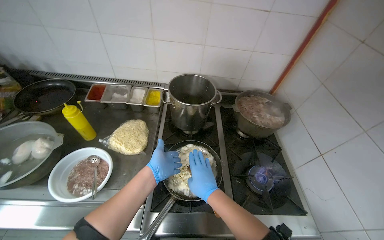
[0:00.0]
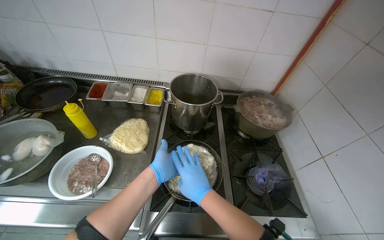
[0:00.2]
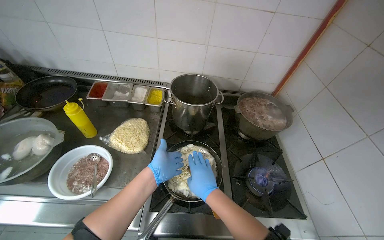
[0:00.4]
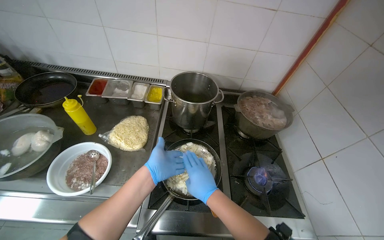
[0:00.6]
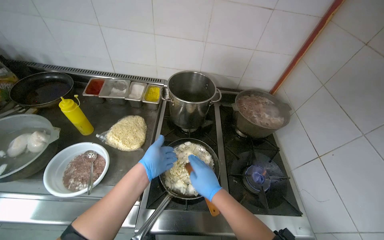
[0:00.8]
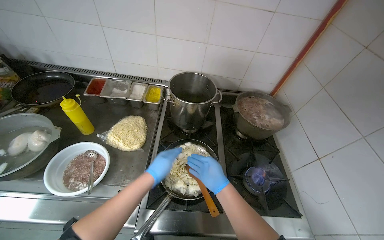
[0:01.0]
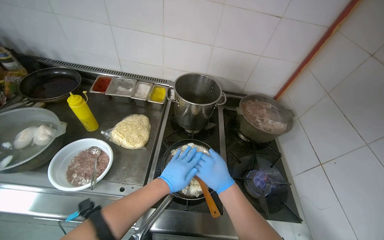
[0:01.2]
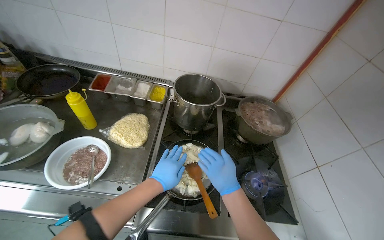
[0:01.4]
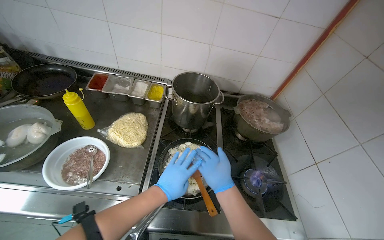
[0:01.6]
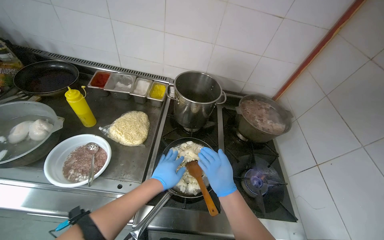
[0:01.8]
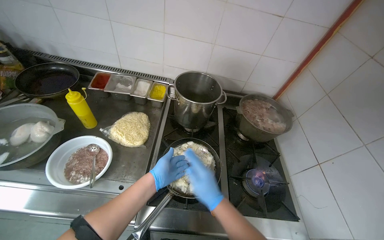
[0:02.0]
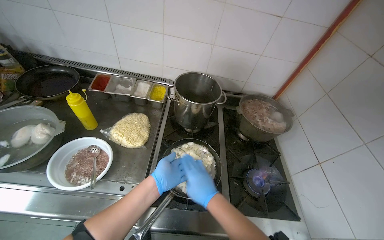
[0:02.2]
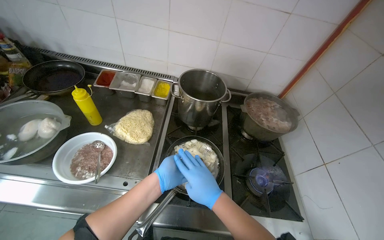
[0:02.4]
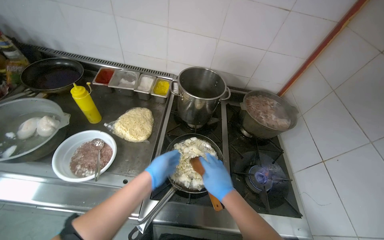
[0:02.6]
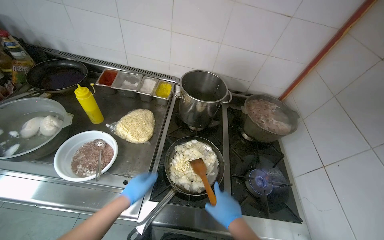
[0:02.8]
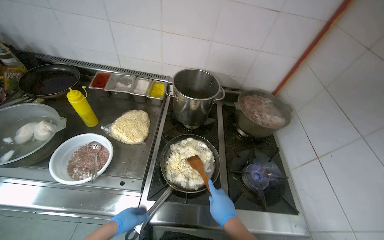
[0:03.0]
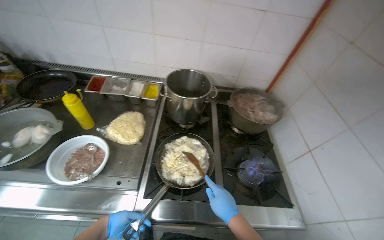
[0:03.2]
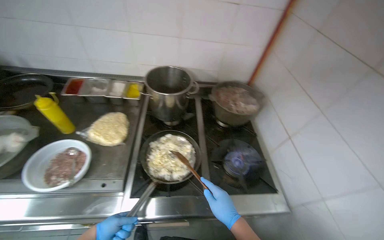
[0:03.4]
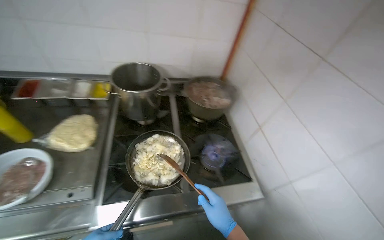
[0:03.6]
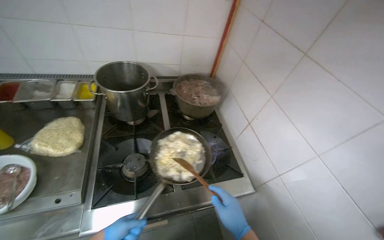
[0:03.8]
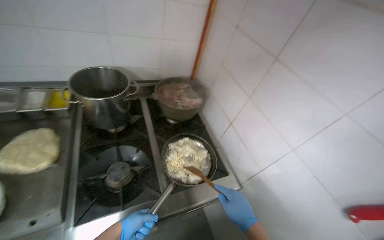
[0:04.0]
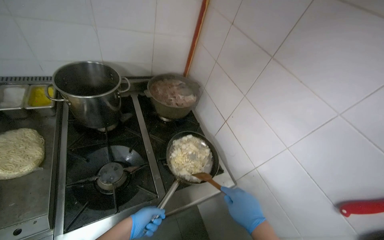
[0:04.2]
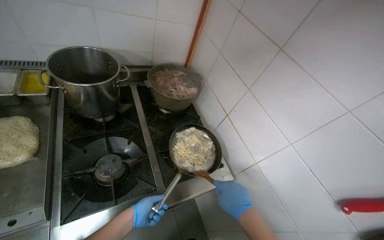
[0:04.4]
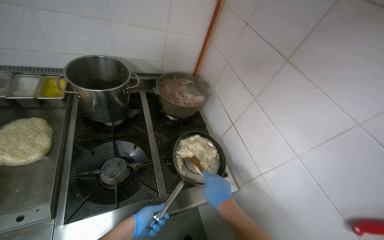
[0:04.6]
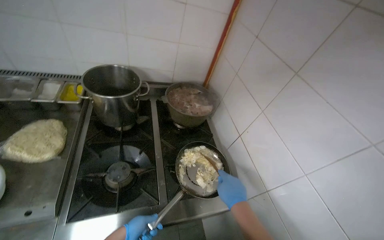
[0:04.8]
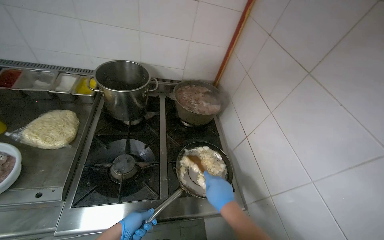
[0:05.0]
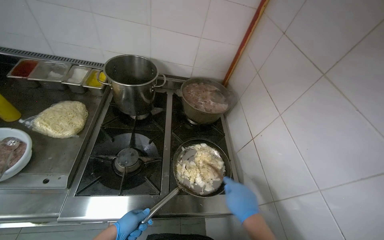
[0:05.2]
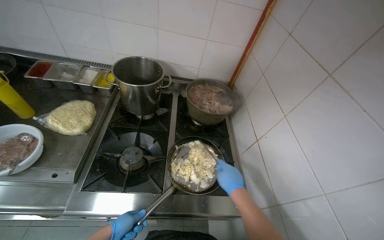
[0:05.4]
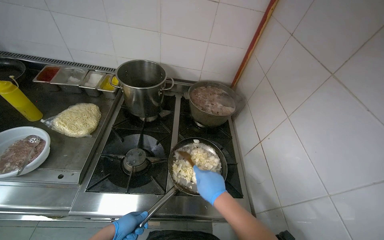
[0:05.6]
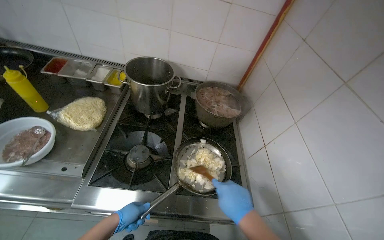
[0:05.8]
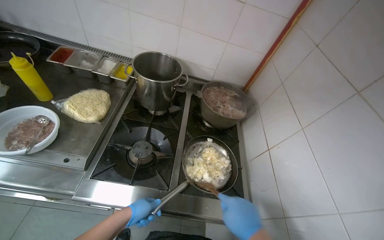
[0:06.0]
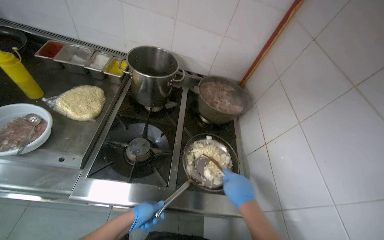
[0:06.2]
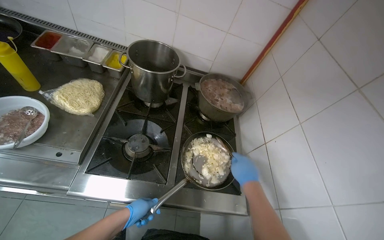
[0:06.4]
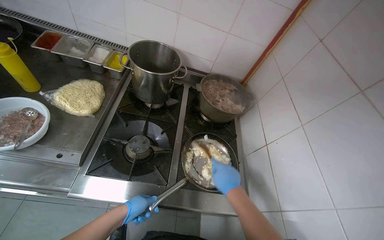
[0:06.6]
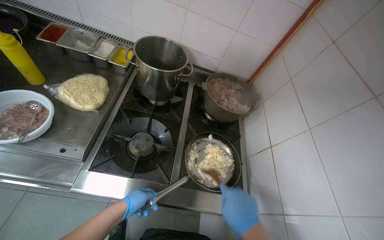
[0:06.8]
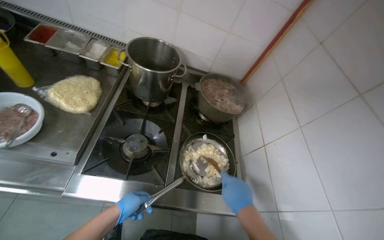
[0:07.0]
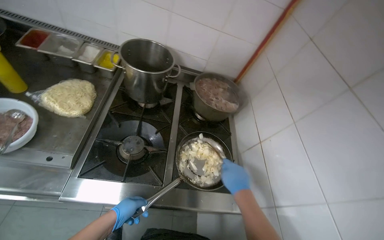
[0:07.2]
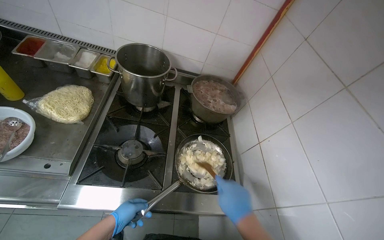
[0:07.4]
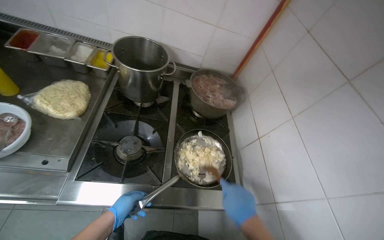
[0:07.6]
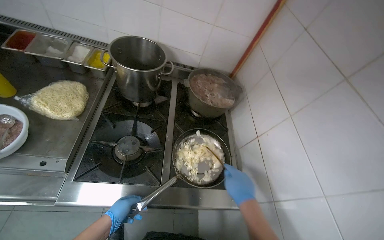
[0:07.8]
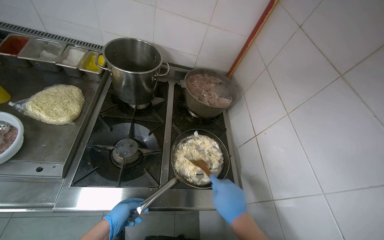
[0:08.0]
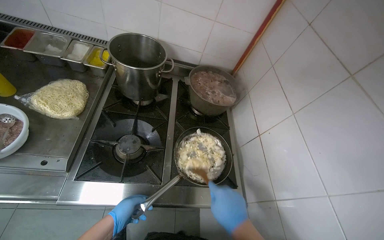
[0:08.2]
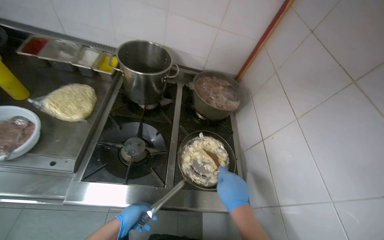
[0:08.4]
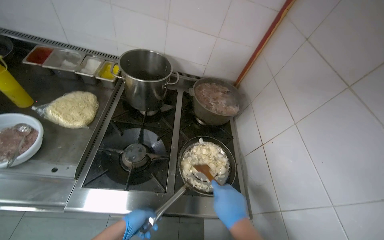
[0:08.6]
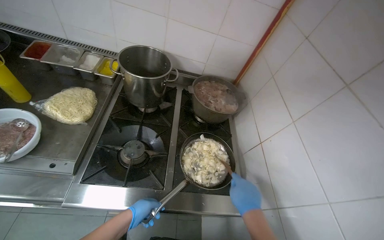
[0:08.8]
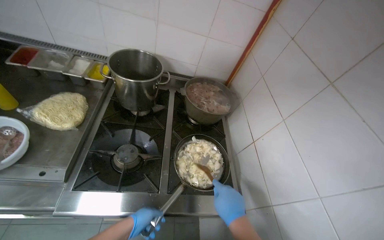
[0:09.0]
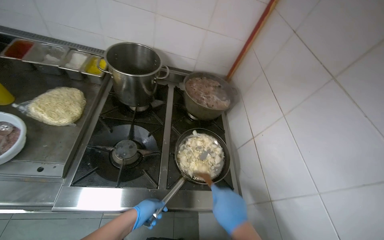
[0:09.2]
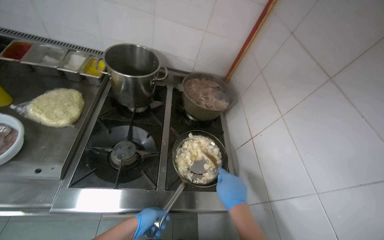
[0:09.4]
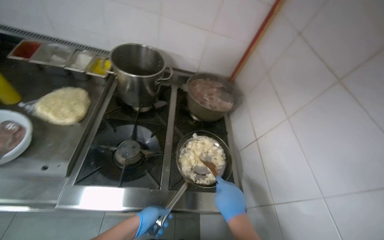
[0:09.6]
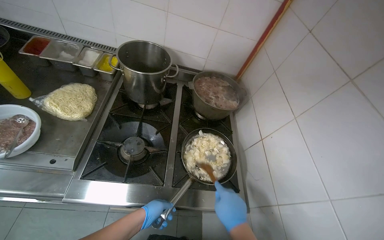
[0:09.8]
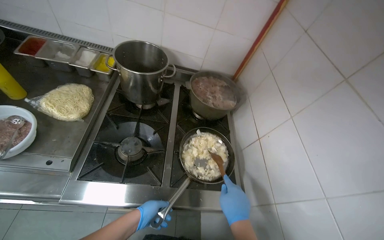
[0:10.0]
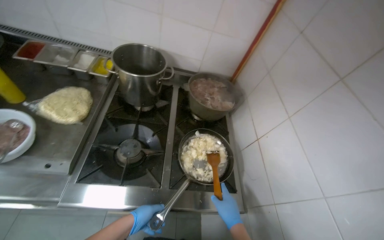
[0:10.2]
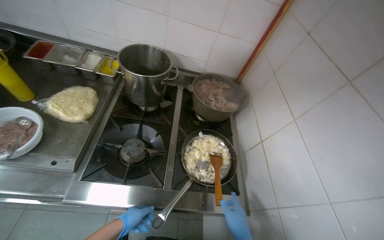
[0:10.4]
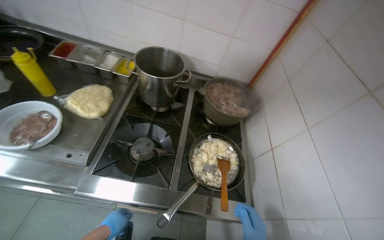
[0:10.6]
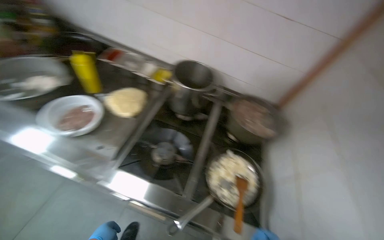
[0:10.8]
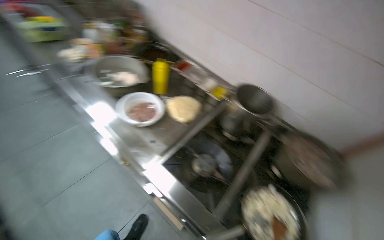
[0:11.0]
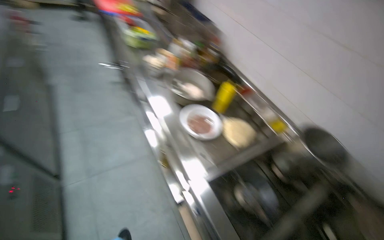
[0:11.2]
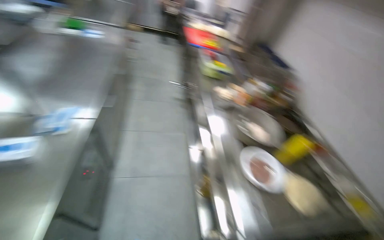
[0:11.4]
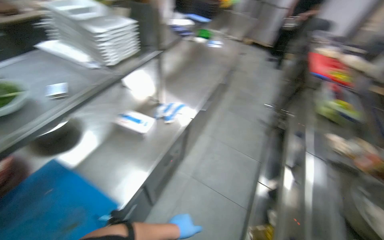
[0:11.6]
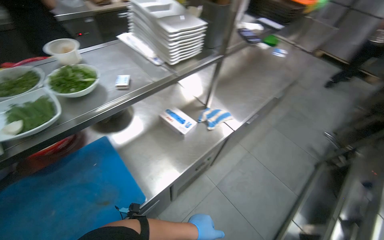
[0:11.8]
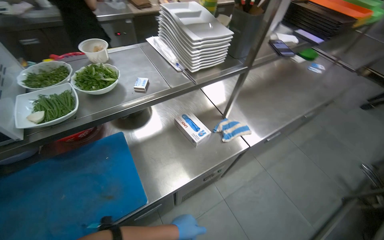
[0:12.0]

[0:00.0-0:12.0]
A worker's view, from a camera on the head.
Job: cooking food.
The whole recording: Adding and stirring meat in pan. The worker adds cooked meat to a pan and stirs it with other ingredients on the stove.
0:00.0 to 0:01.6: The left hand travels nearer to the camera by approximately 10 cm.
0:01.6 to 0:03.0: The left hand travels to the left and down the picture by approximately 20 cm, while the right hand goes some 10 cm down the picture.
0:03.0 to 0:04.4: The head turns to the right by roughly 30 degrees.
0:04.4 to 0:06.0: The head rotates approximately 30 degrees to the left.
0:06.0 to 0:07.6: The right hand swings nearer and farther, about 10 cm each way, with 2 reversals.
0:07.6 to 0:09.0: The hands stay close to where they were, moving slightly.
0:10.4 to 0:12.0: The camera is carried some 70 cm. The wearer's head swings about 145 degrees to the left. The wearer looks roughly 30 degrees further upward.

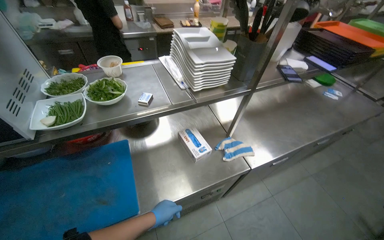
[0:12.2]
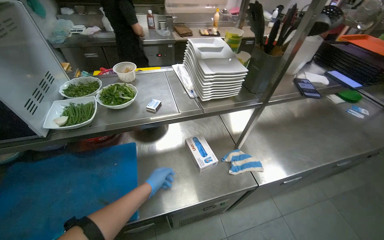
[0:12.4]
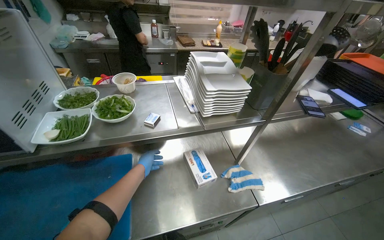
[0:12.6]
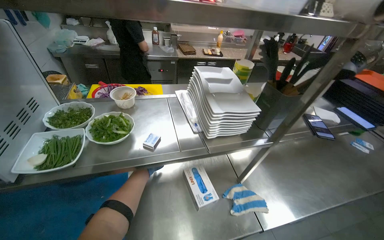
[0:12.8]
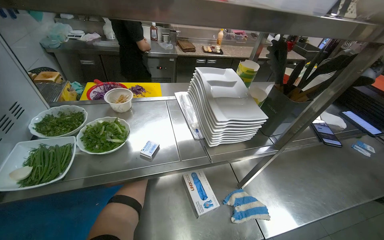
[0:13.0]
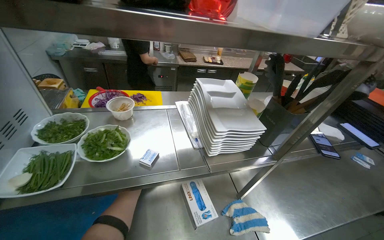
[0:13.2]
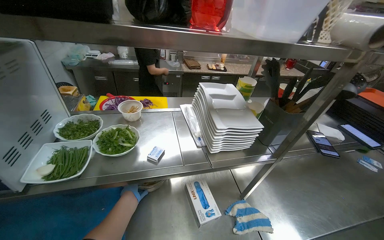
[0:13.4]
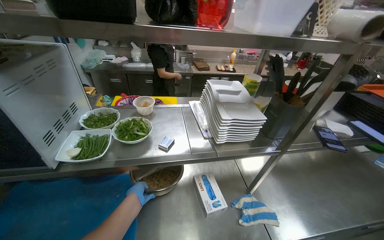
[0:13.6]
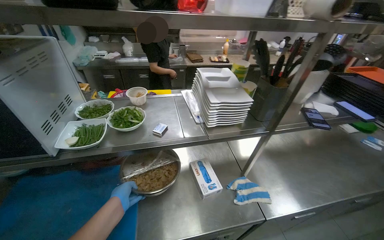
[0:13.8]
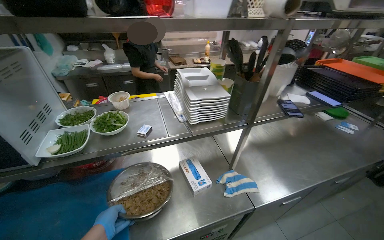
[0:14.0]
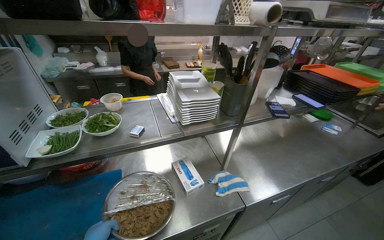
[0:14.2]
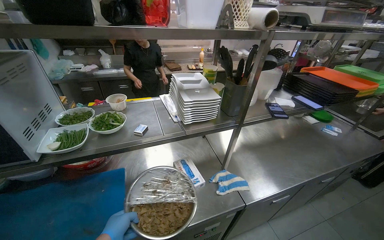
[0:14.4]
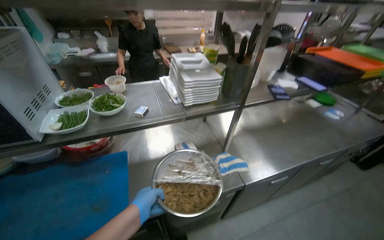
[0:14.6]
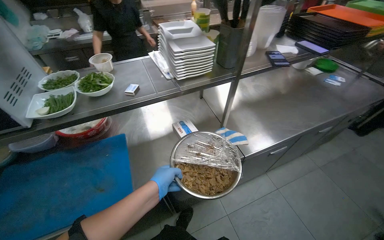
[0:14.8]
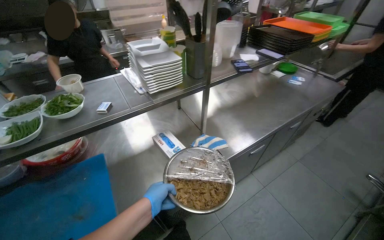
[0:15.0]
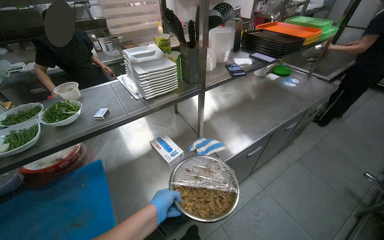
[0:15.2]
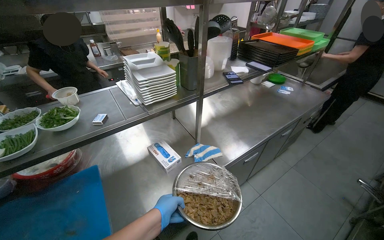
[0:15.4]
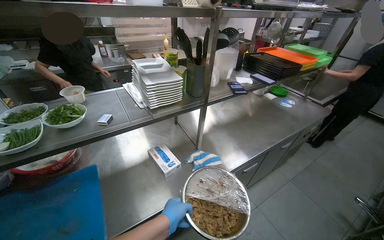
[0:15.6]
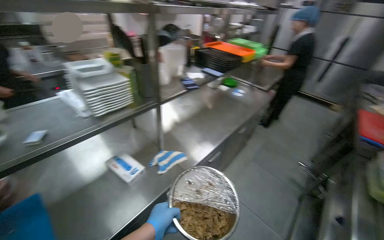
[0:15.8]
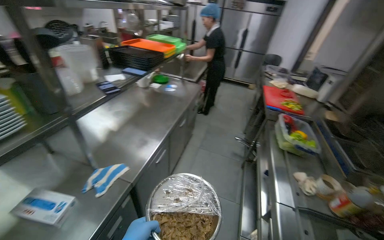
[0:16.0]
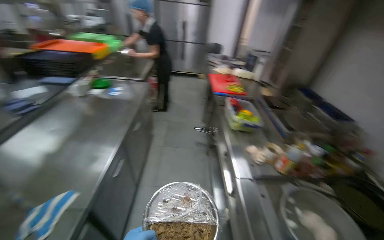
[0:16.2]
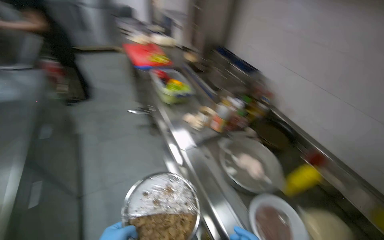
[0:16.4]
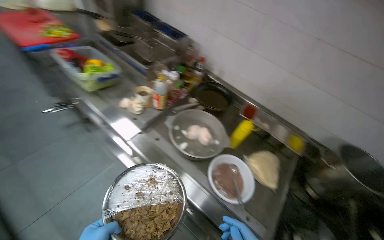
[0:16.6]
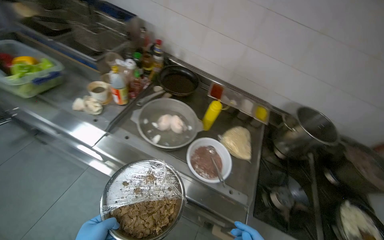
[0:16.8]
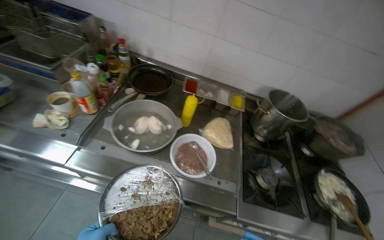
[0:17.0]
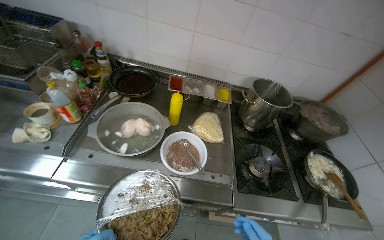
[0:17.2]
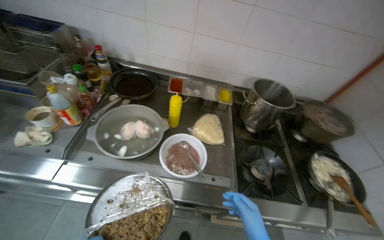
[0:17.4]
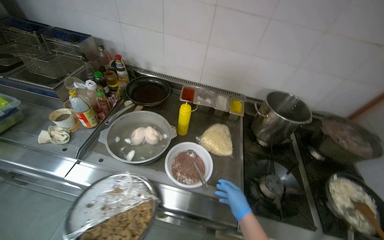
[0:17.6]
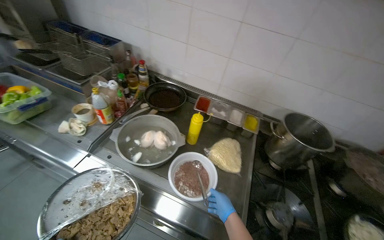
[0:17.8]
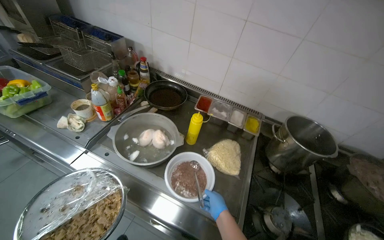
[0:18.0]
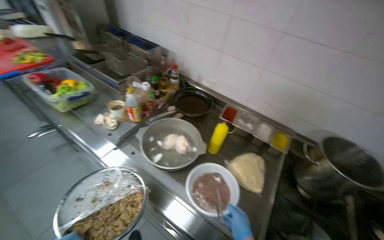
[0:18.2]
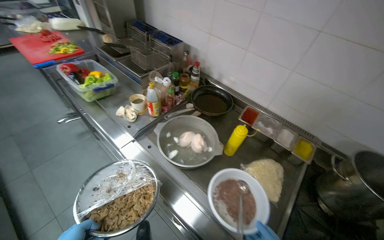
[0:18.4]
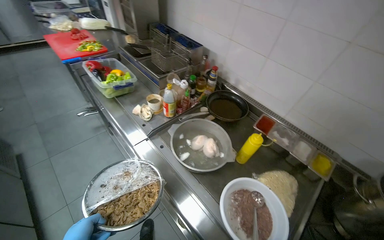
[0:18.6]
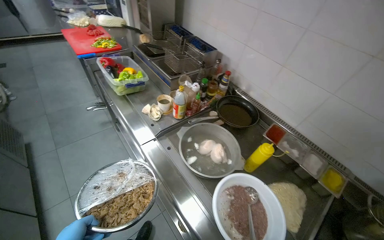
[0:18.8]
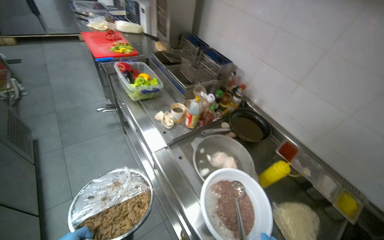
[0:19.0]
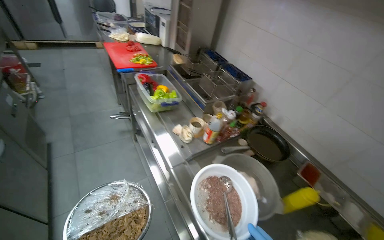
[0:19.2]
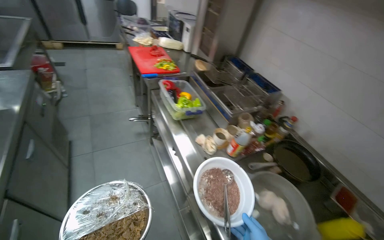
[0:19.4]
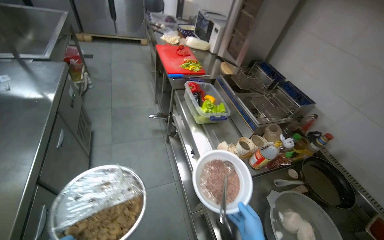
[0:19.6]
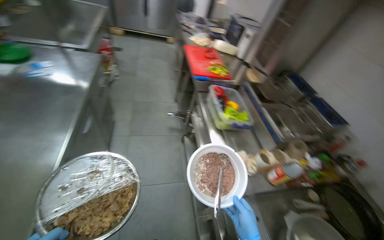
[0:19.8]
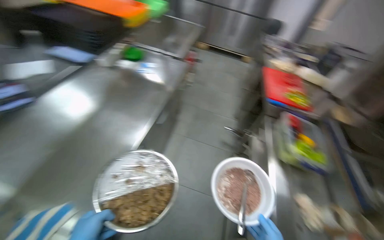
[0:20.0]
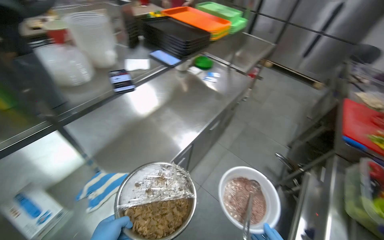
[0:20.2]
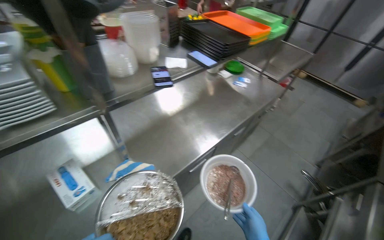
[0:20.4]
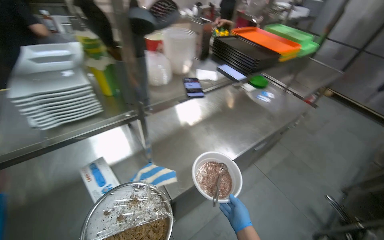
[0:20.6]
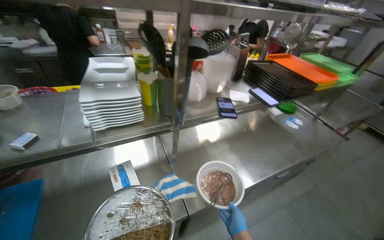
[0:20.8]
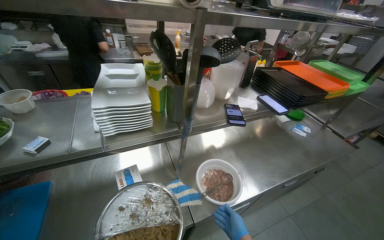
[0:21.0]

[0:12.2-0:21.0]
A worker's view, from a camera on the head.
Job: cooking food.
The whole recording: Adding and stirring meat in pan. The worker adds cooked meat to a pan and stirs it with other ingredients on the stove.
0:12.2 to 0:13.6: The view tips upward by roughly 10 degrees. The left hand moves to the left, roughly 10 cm, and moves roughly 35 cm farther from the camera and comes back.
0:13.6 to 0:15.2: The wearer looks about 25 degrees further to the right.
0:15.2 to 0:16.6: The wearer looks roughly 110 degrees further to the right. The view tilts some 20 degrees downward.
0:18.0 to 0:19.6: The camera is carried some 50 cm. The head turns to the left by roughly 45 degrees.
0:19.6 to 0:21.0: The wearer looks some 85 degrees further to the left. The camera pitches upward, by about 20 degrees.
